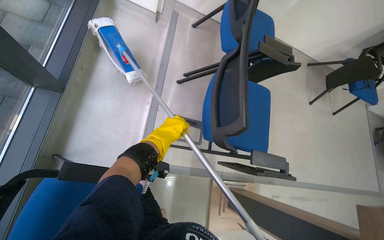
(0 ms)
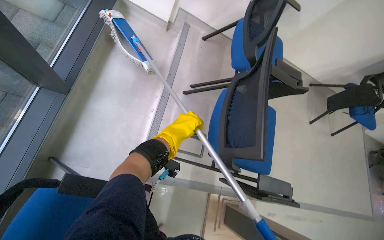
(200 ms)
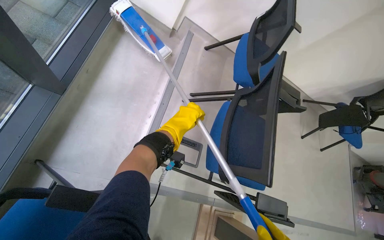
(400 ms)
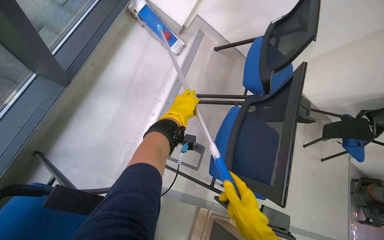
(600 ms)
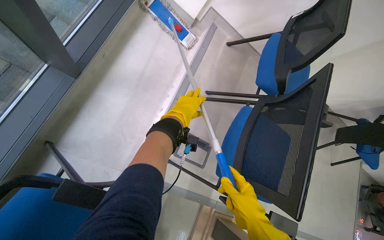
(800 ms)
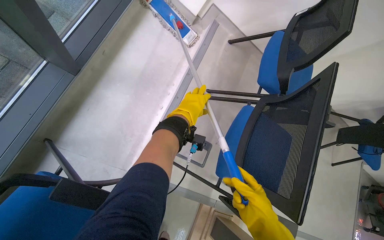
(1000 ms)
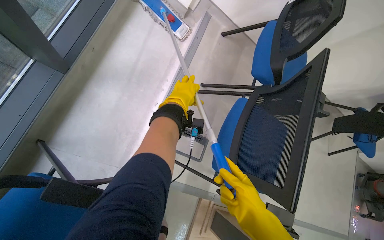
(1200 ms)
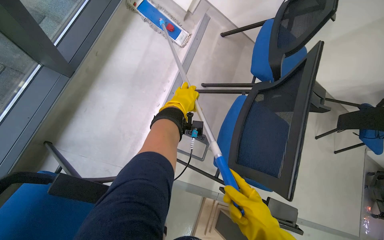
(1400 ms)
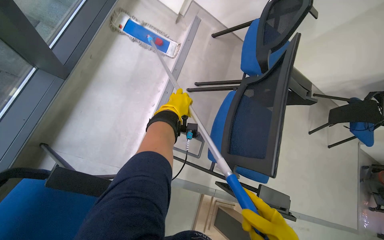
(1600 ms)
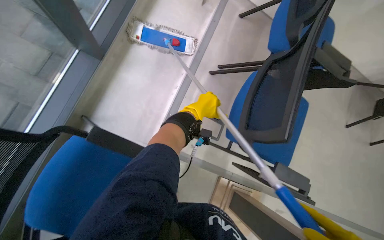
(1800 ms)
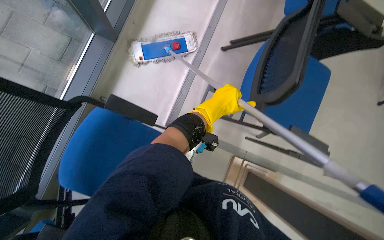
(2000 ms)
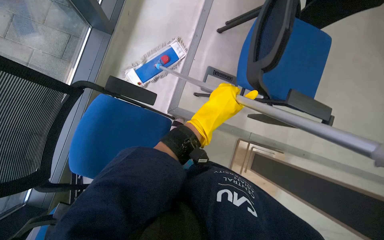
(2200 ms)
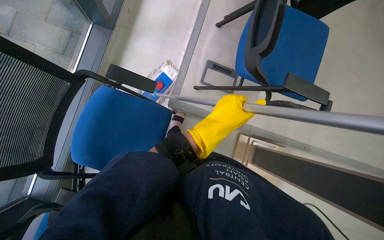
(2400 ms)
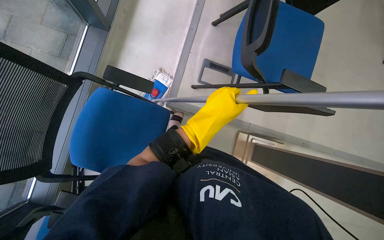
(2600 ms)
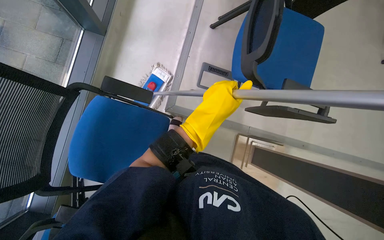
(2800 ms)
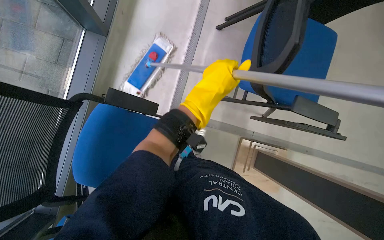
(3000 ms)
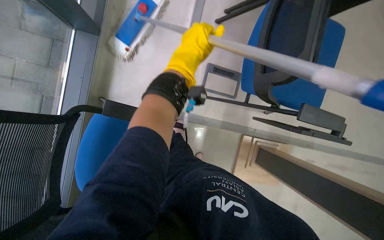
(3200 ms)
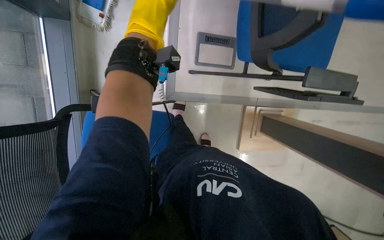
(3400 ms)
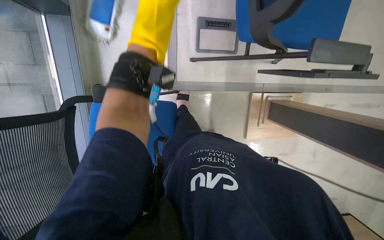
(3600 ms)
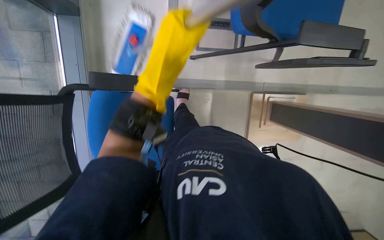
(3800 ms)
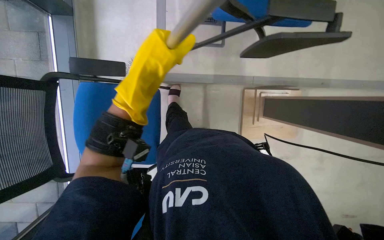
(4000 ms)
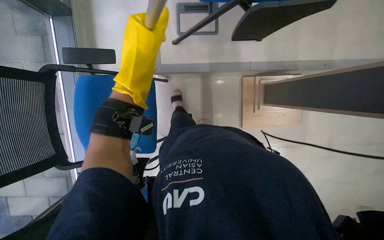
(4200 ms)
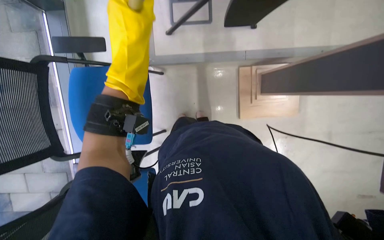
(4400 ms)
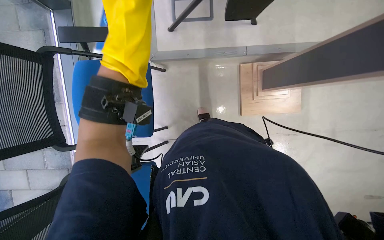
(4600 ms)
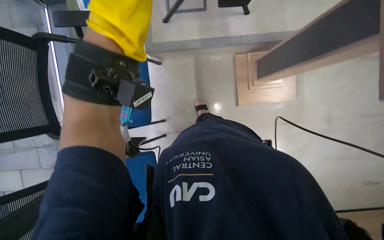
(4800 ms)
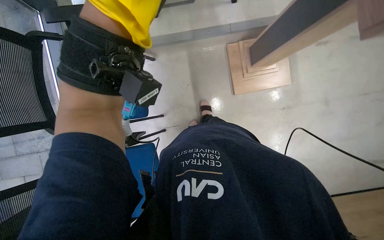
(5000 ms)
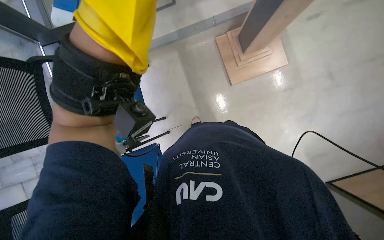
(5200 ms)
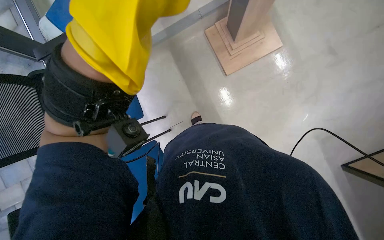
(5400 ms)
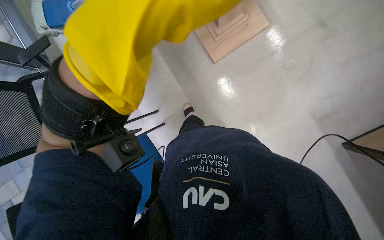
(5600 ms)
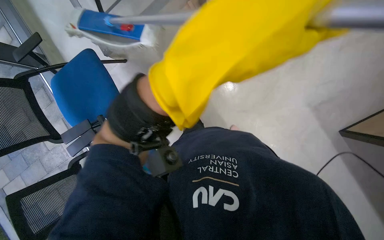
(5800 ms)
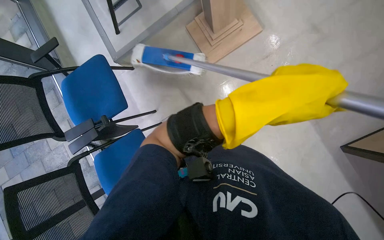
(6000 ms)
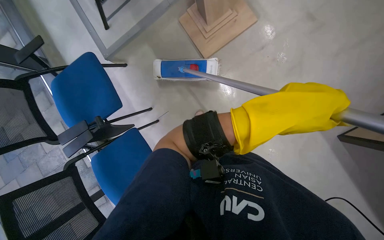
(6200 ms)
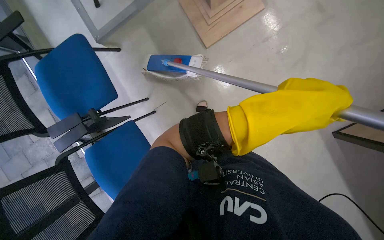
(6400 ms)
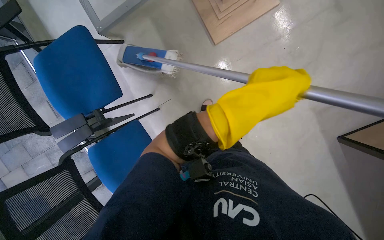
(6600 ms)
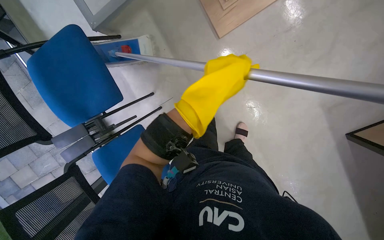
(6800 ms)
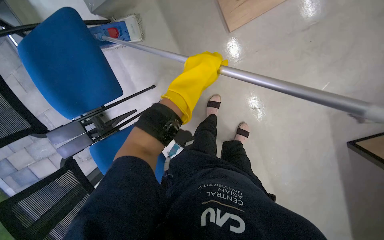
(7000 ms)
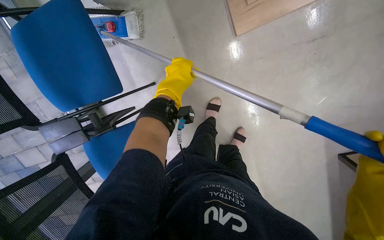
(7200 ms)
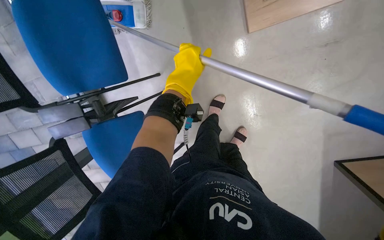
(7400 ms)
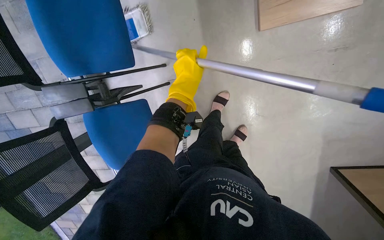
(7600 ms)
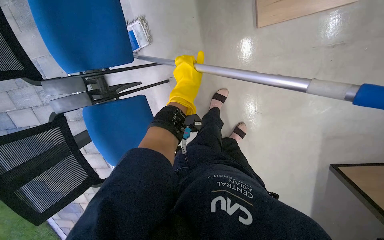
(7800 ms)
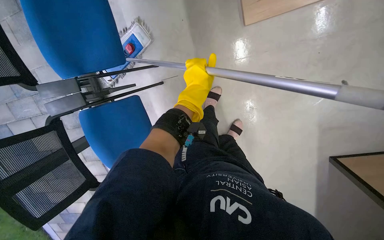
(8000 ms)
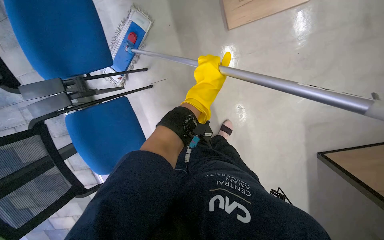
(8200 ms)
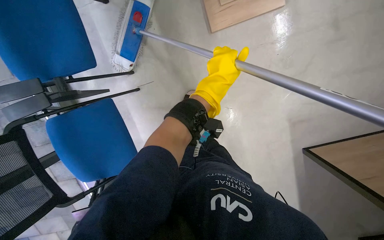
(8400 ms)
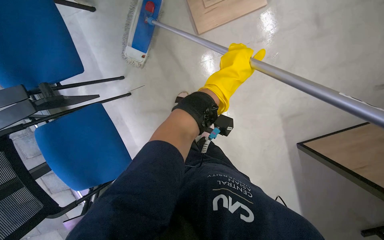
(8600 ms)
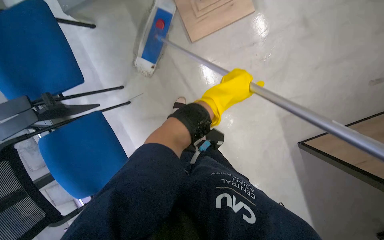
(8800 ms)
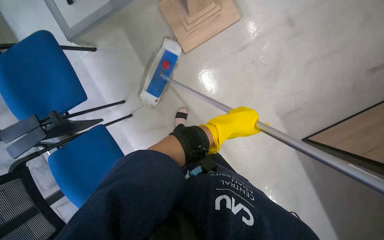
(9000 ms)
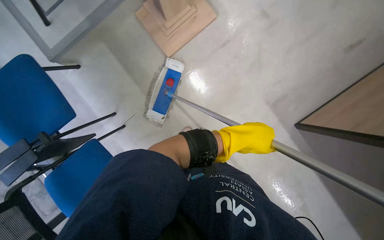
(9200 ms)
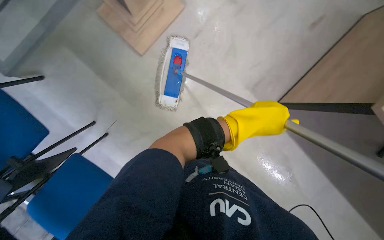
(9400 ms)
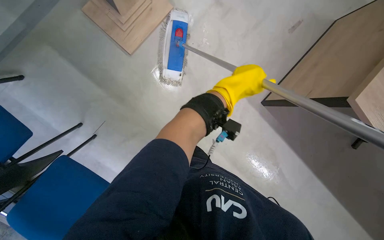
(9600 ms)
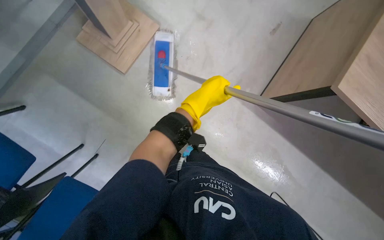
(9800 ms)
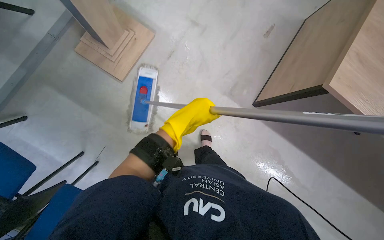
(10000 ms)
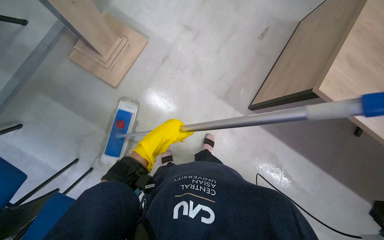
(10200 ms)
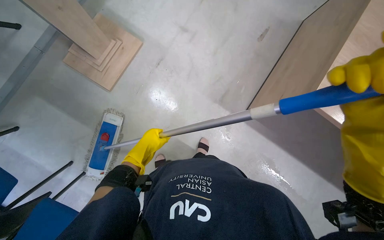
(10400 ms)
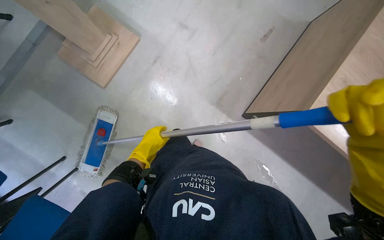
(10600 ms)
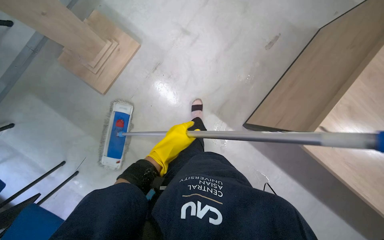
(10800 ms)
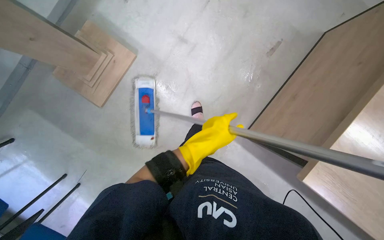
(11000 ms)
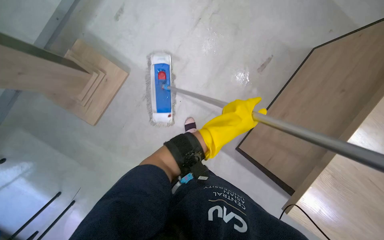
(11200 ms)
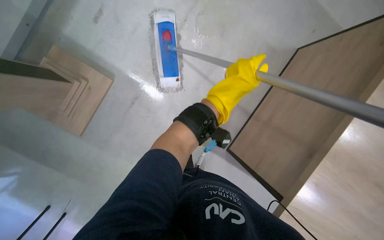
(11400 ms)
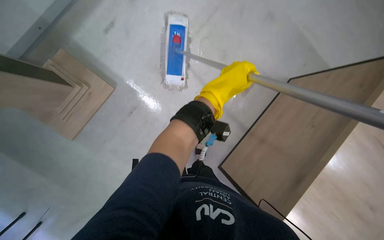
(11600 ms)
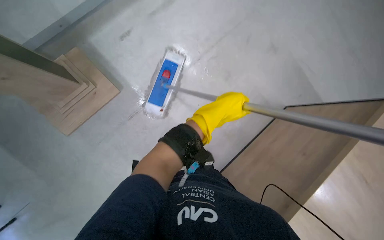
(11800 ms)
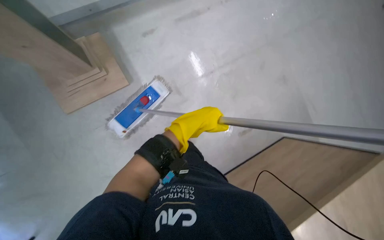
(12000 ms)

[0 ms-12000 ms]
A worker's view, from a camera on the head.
Job: mopping floor.
The whole recording: Mopping the meeting room floor. The worker mops the floor of the meeting room with a flat mop.
0 ms to 1600 ms: The left hand heads up the picture, covering some 15 cm.
1600 ms to 3000 ms: The view swings some 15 degrees to the left. The left hand moves nearer to the camera, roughly 20 cm.
4400 ms to 6000 ms: The scene turns roughly 25 degrees counterclockwise in the picture.
6000 ms to 7600 ms: The camera travels roughly 40 cm. The camera is aimed roughly 15 degrees further to the right. The camera pitches downward, by approximately 20 degrees.
7600 ms to 9000 ms: The wearer looks roughly 20 degrees further upward.
9000 ms to 10400 ms: The scene turns about 30 degrees counterclockwise in the picture.
10400 ms to 12000 ms: The camera is carried about 60 cm. The scene rotates clockwise by approximately 25 degrees.

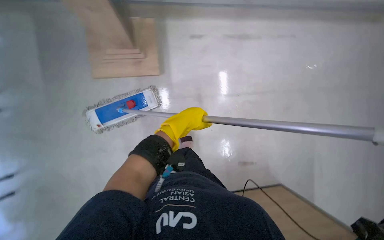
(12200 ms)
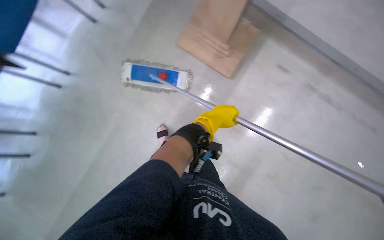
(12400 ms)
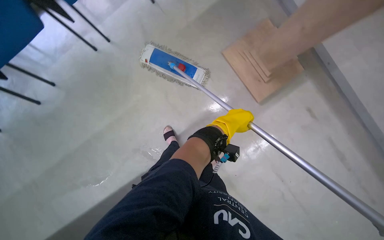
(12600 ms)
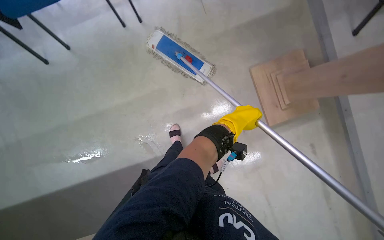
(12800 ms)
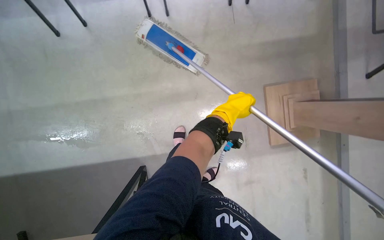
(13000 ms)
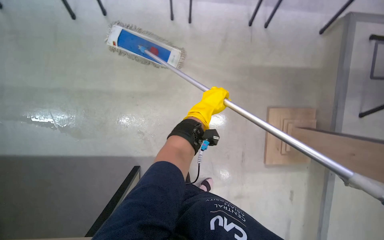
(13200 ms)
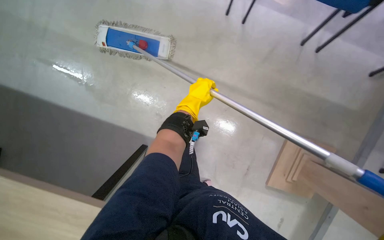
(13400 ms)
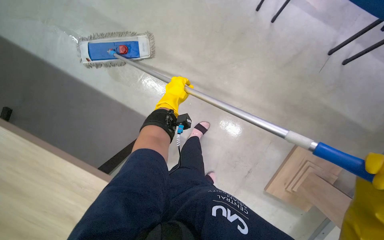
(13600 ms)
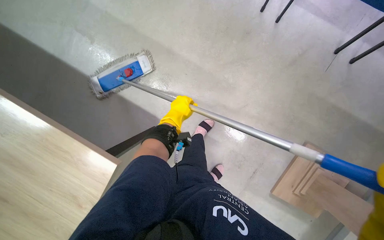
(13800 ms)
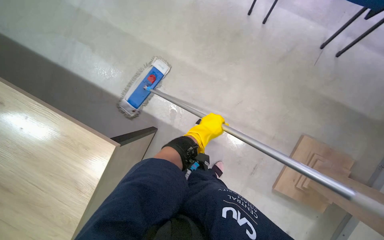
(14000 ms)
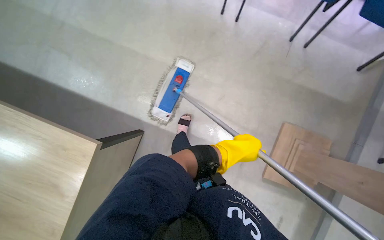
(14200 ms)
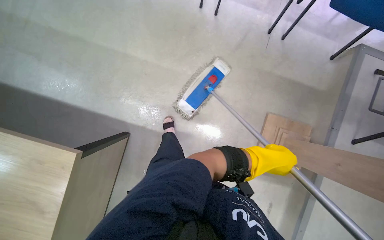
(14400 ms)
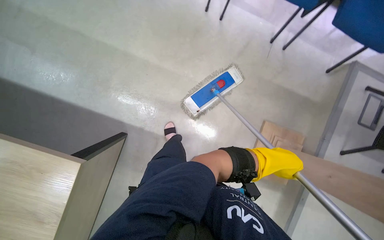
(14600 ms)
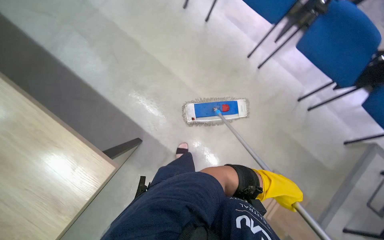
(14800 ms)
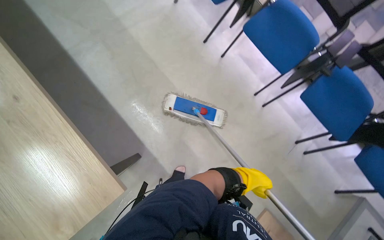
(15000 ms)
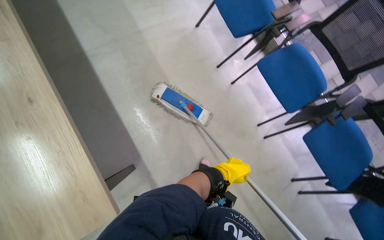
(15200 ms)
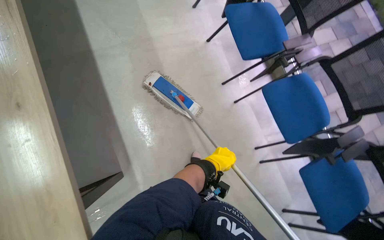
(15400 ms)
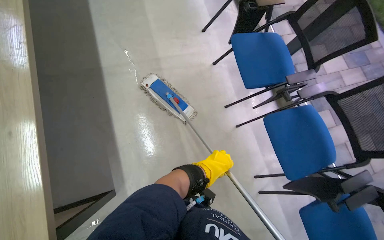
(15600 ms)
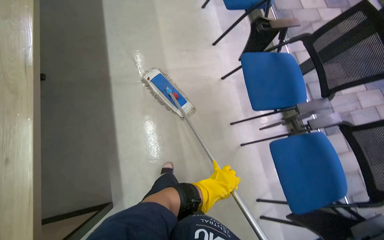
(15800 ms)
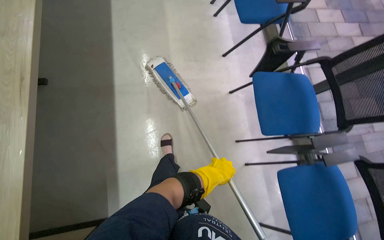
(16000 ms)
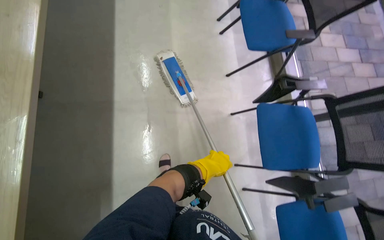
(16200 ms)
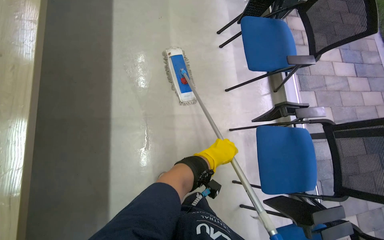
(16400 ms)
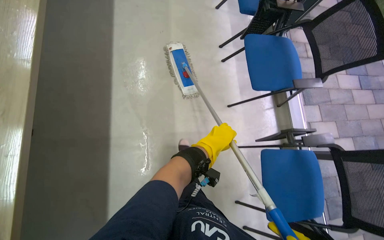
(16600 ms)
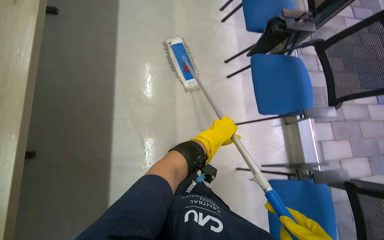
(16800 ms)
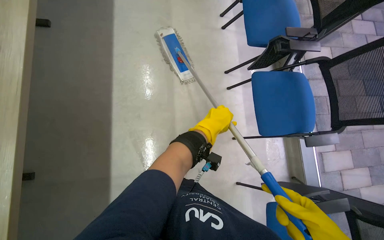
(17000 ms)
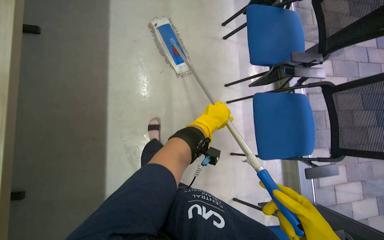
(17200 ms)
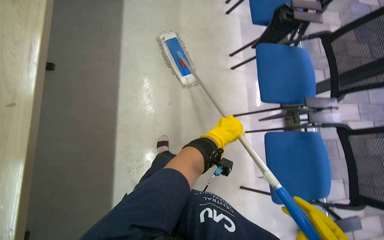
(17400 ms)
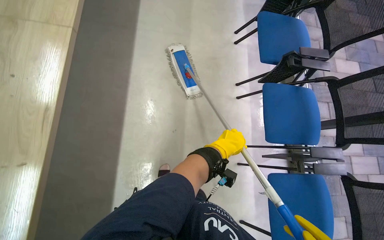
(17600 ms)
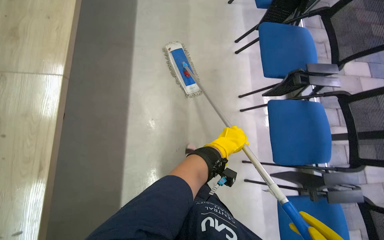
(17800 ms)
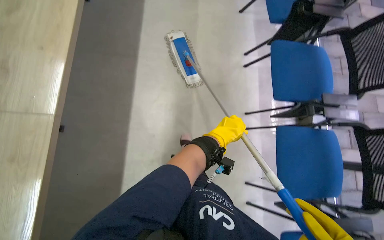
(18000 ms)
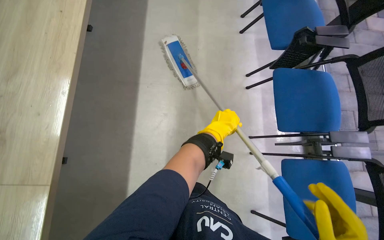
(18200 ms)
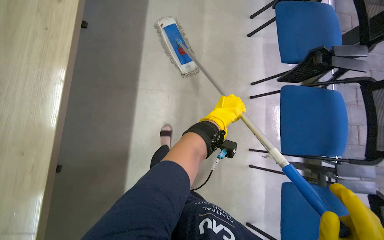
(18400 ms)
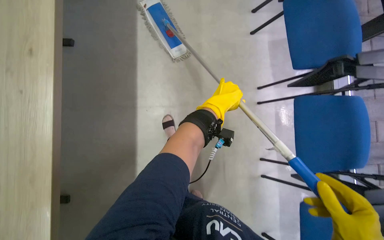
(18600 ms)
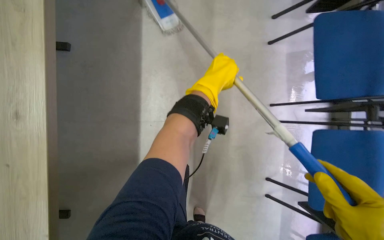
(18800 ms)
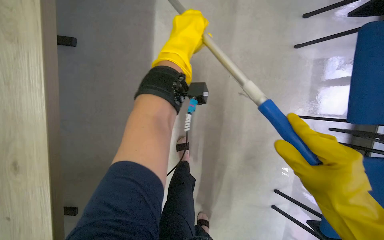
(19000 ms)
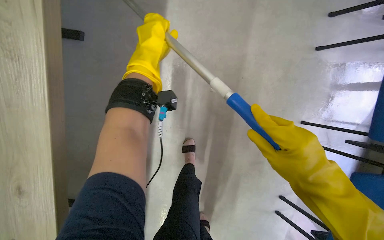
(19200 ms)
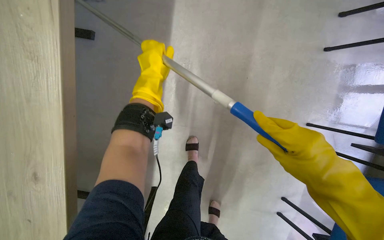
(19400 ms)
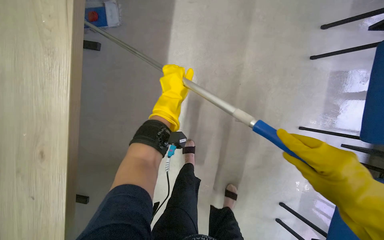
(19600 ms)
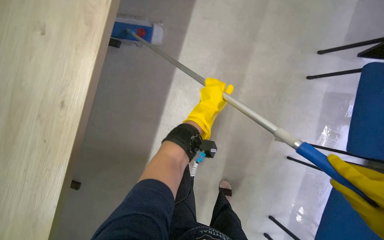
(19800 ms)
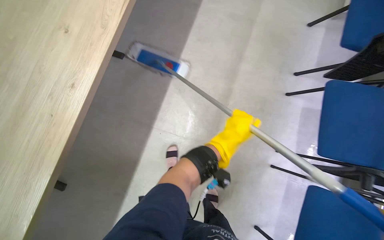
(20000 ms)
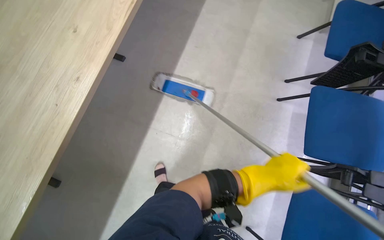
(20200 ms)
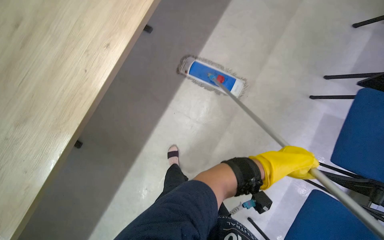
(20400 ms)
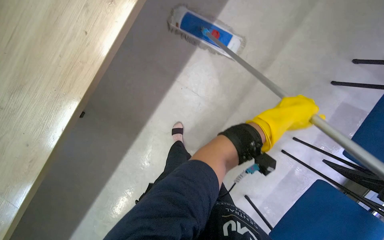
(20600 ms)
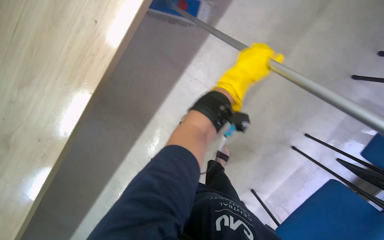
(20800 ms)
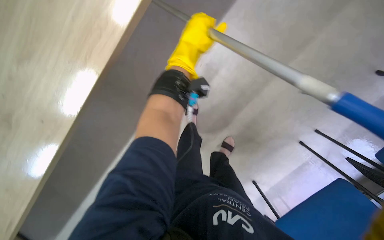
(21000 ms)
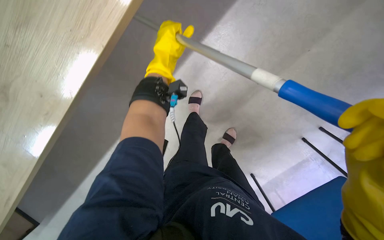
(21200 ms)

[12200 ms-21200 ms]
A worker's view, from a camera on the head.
Job: mopping floor.
The whole recording: Mopping the meeting room floor. The worker mops the floor of the meeting room with a flat mop.
15200 ms to 16600 ms: The head travels approximately 90 cm. The scene turns approximately 25 degrees clockwise in the picture.
16600 ms to 18200 ms: The camera is carried approximately 1.5 m.
18200 ms to 19800 ms: The left hand goes up the picture and returns, approximately 30 cm each way.
19800 ms to 21200 ms: The view tips downward by some 20 degrees. Everything in view rotates approximately 25 degrees clockwise. The left hand goes to the right and returns, approximately 20 cm each way.
